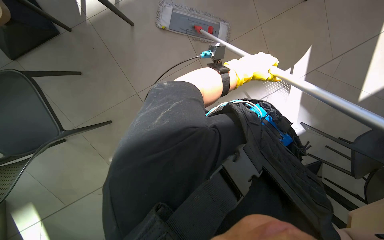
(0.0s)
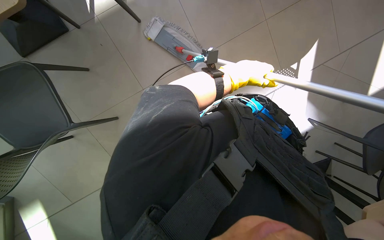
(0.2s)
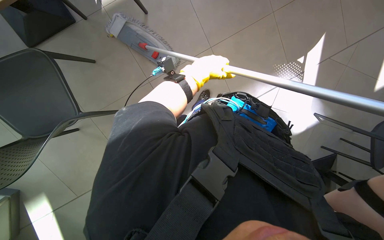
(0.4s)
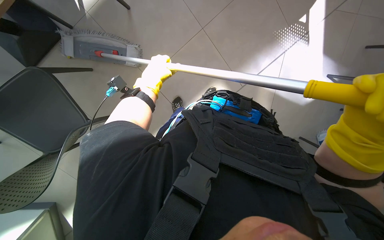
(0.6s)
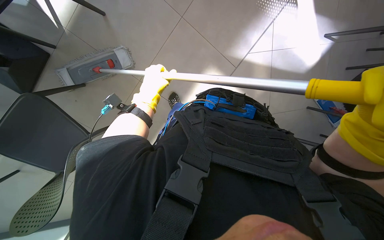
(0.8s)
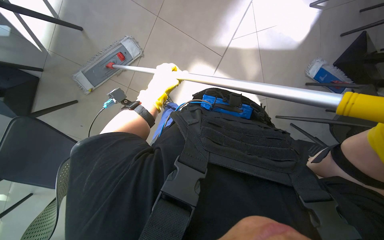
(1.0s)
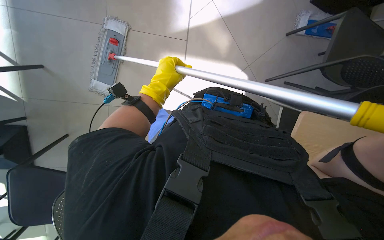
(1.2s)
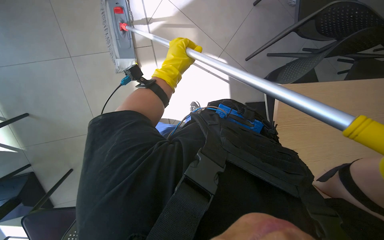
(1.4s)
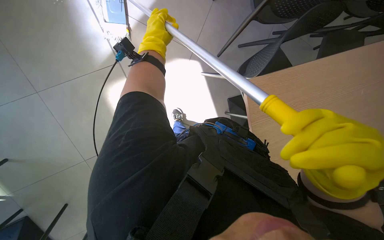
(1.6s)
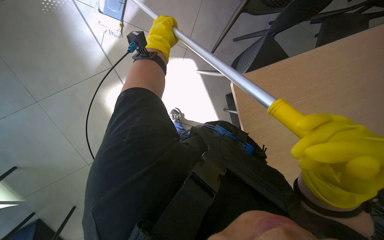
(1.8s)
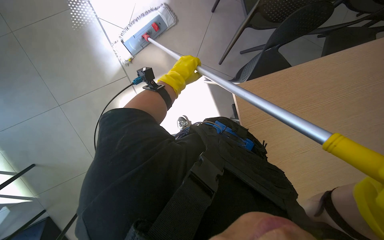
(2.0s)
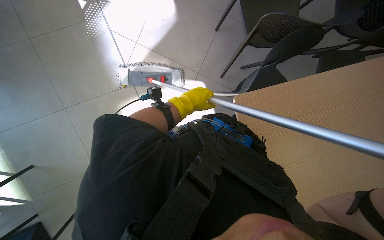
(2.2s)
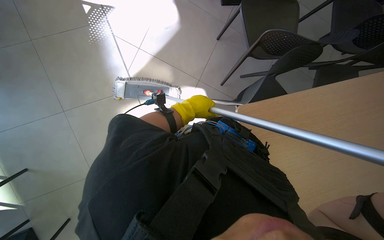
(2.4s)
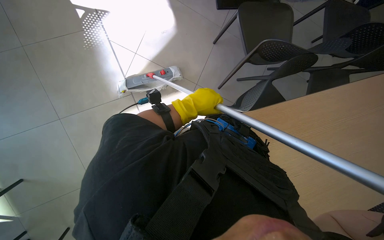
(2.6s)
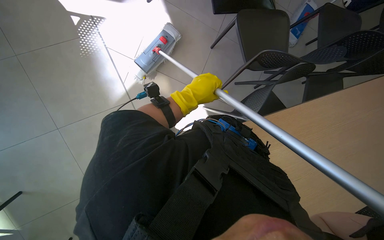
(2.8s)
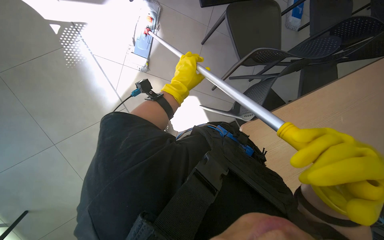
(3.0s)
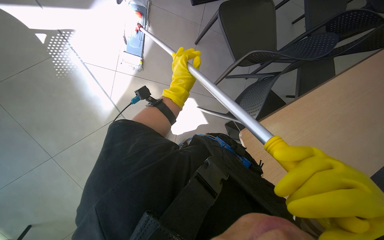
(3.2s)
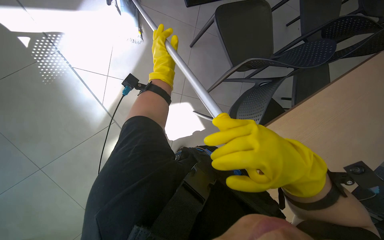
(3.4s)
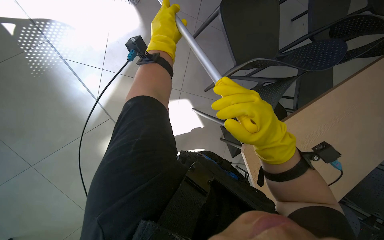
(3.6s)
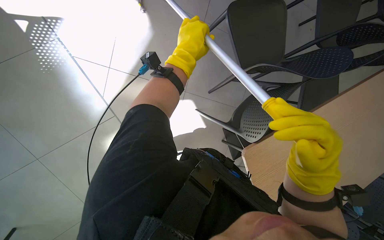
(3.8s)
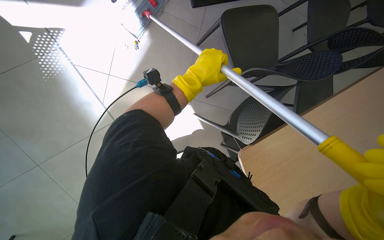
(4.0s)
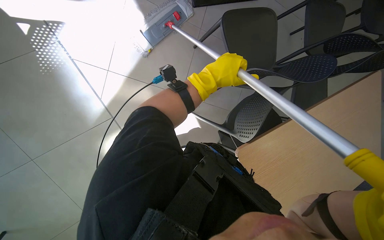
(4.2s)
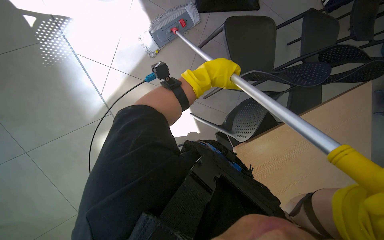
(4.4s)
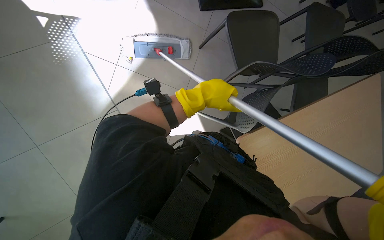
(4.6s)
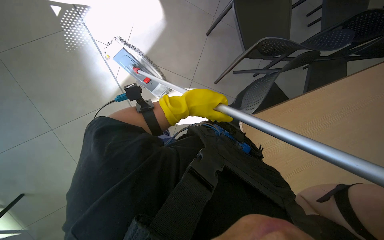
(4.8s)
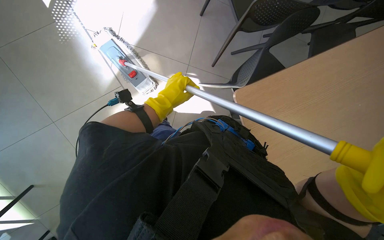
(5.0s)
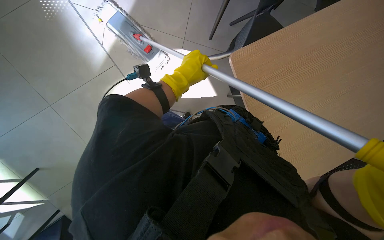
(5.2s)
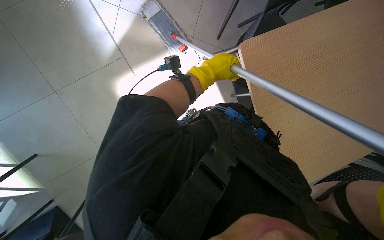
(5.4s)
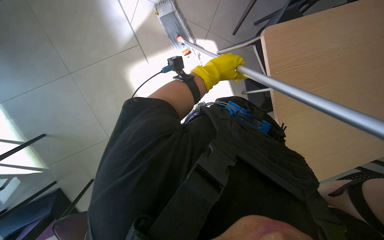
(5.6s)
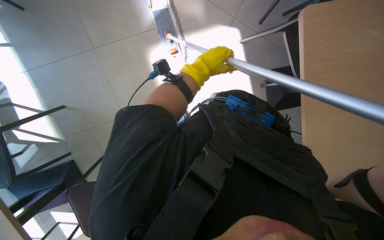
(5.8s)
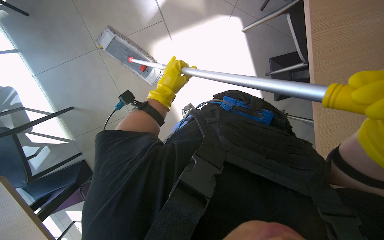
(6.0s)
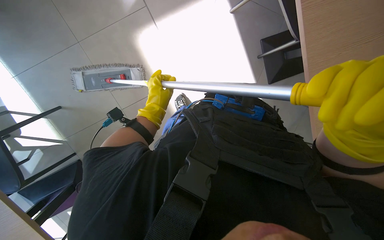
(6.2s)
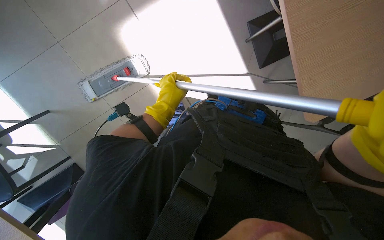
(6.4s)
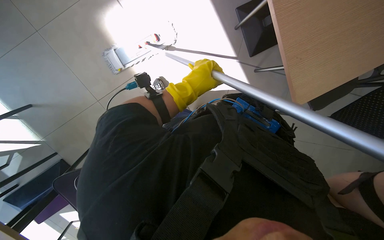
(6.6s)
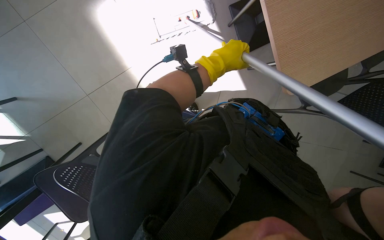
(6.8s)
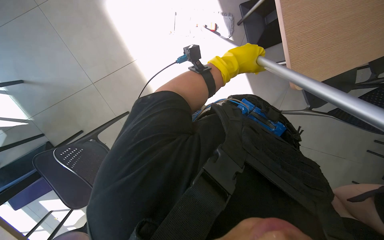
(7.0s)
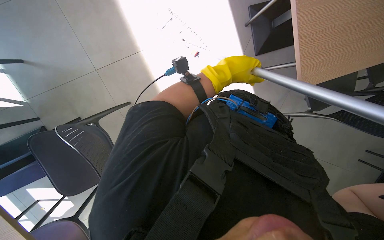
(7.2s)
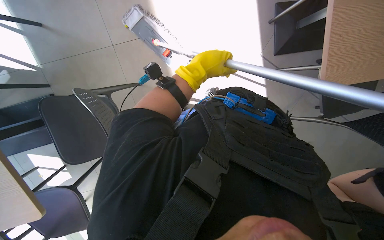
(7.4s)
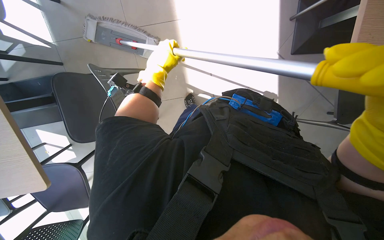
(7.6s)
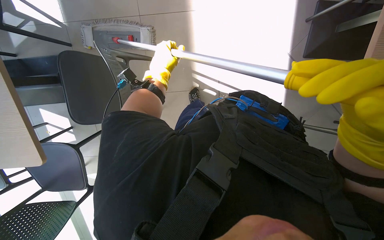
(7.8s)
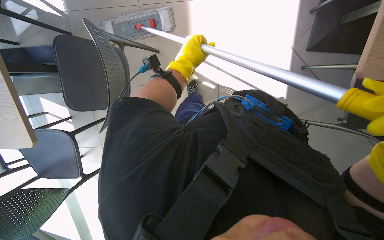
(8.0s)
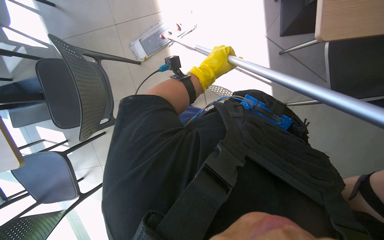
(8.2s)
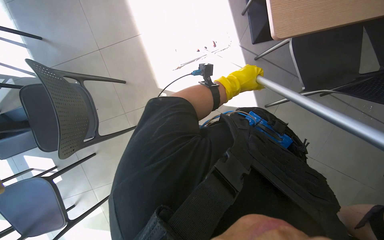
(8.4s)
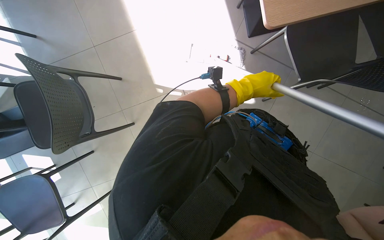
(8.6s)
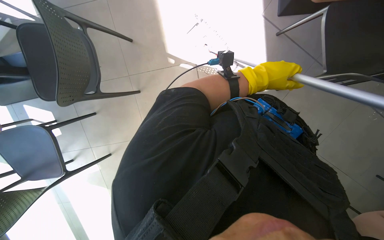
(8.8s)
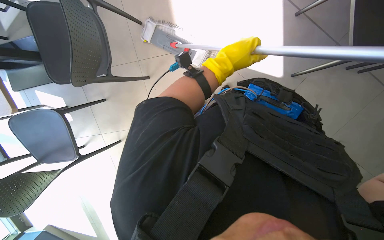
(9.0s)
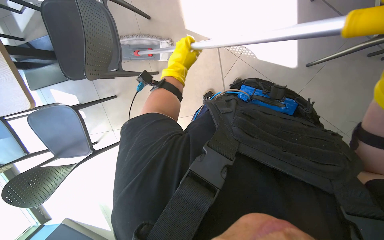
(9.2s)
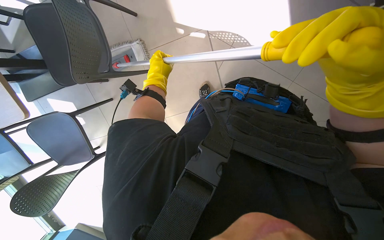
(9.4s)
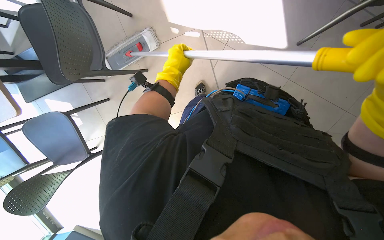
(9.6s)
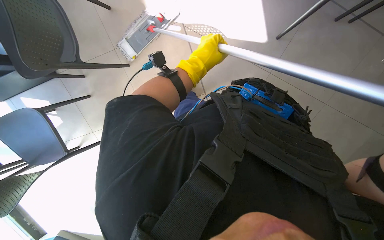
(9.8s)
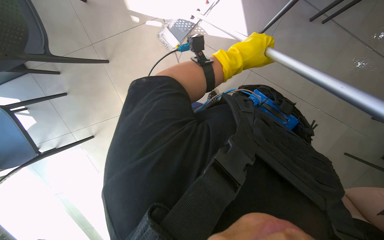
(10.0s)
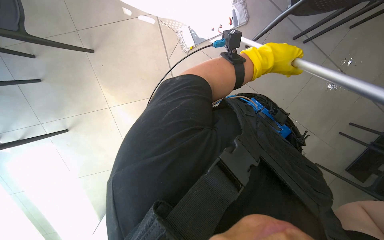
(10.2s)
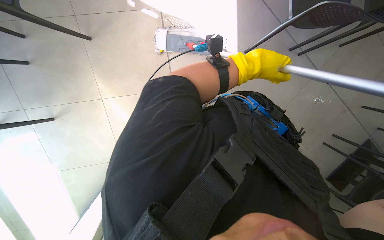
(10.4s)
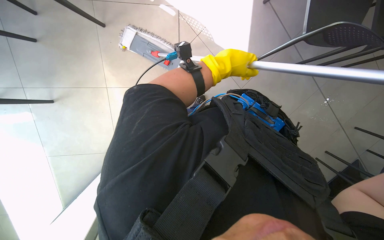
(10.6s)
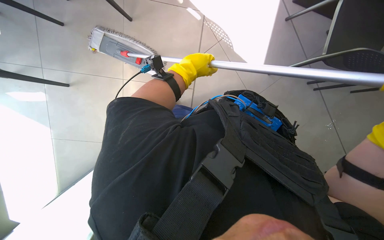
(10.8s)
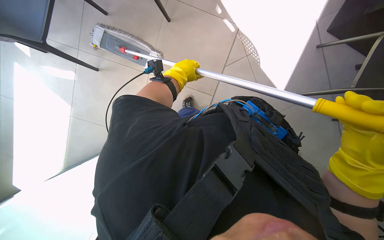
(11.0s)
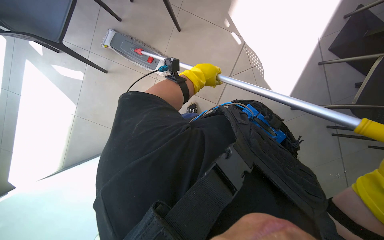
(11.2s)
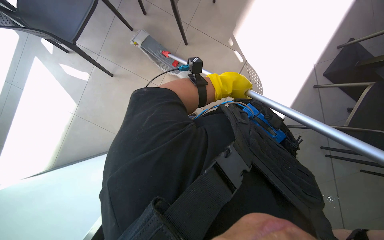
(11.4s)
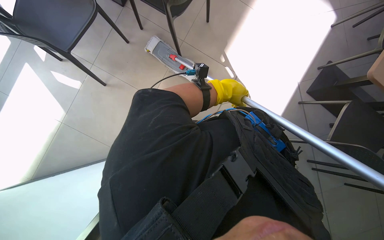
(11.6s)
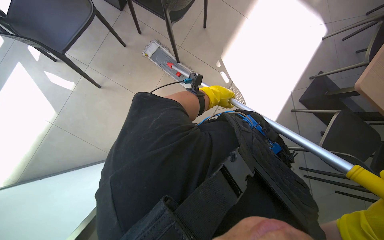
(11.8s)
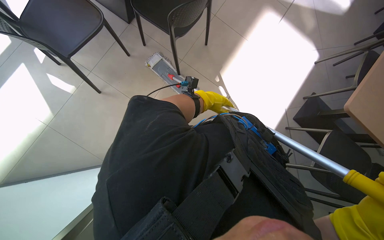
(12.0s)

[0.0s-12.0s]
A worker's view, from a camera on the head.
Job: mopping floor.
The whole recording: Mopping floor. The worker mops the floor with a flat mop, occasionally rinsing and wringing the mop head.
0.0s to 1.6s: The camera pitches downward, by about 15 degrees. The left hand travels to the left by roughly 15 cm.
4.4s to 6.0s: The camera pitches downward, by some 15 degrees. The left hand moves left and right over about 15 cm, changing direction 2 times.
6.0s to 7.6s: The left hand goes to the right and returns, approximately 25 cm each way.
7.6s to 9.0s: The left hand heads to the right, covering about 15 cm.

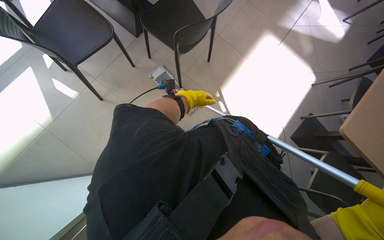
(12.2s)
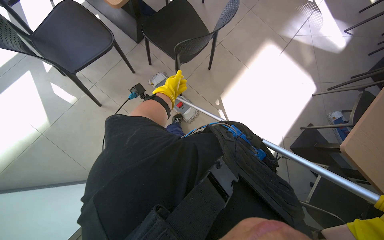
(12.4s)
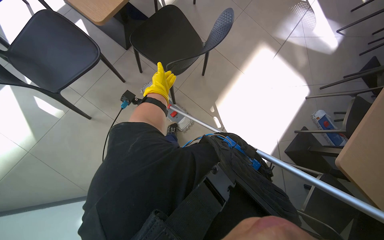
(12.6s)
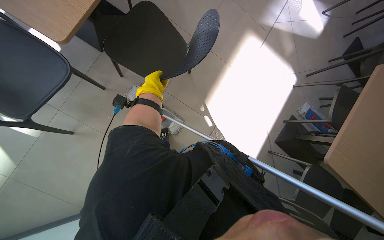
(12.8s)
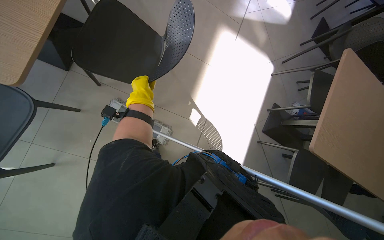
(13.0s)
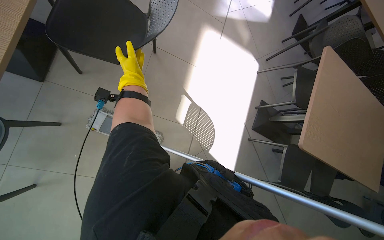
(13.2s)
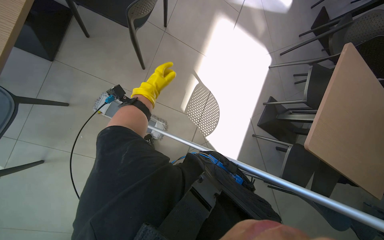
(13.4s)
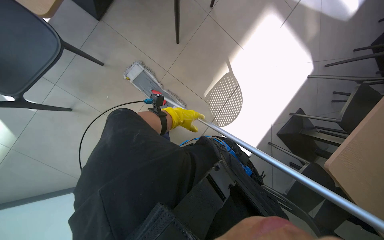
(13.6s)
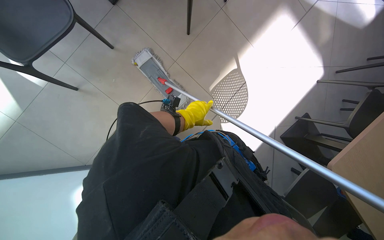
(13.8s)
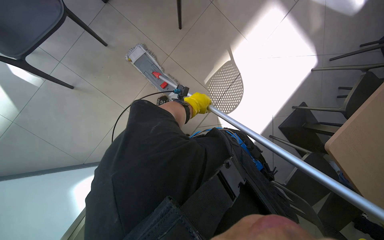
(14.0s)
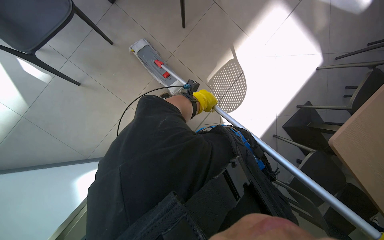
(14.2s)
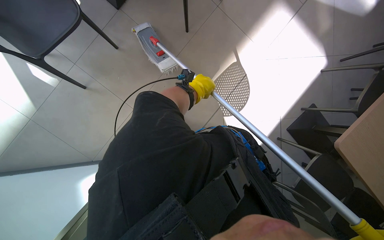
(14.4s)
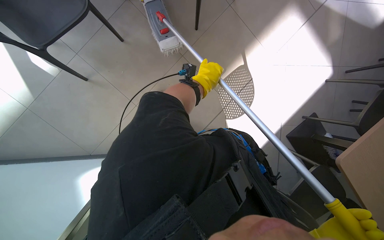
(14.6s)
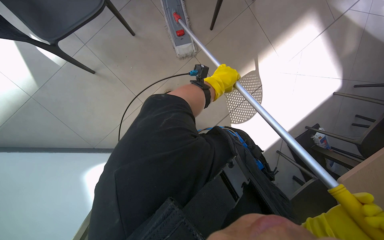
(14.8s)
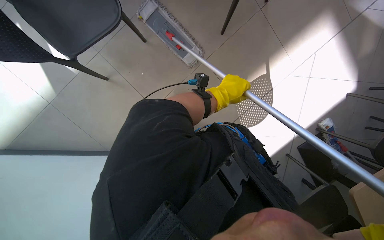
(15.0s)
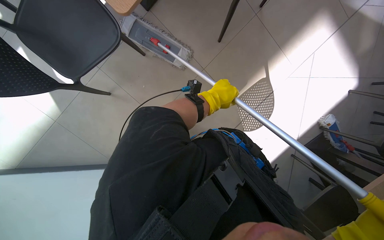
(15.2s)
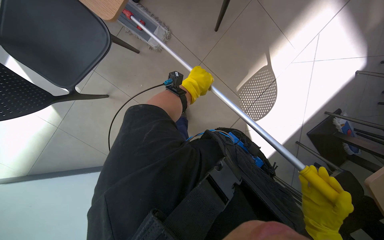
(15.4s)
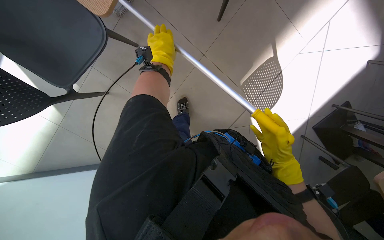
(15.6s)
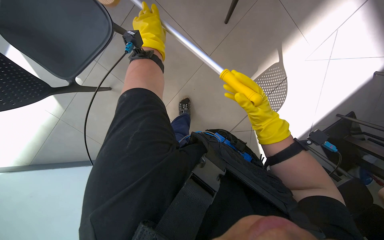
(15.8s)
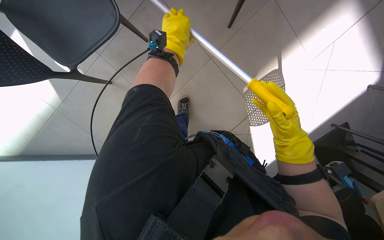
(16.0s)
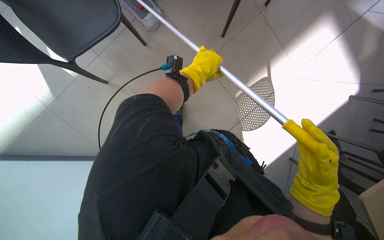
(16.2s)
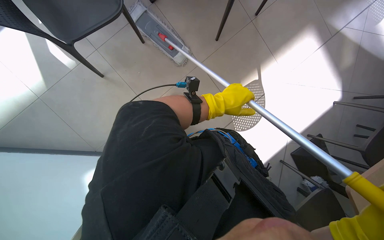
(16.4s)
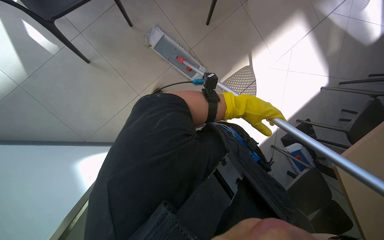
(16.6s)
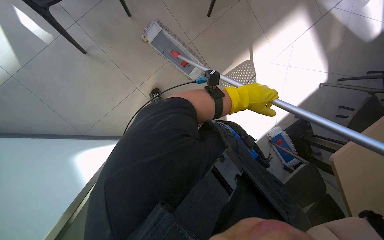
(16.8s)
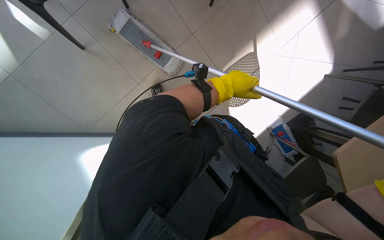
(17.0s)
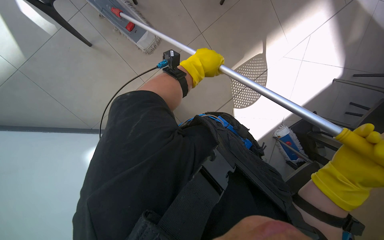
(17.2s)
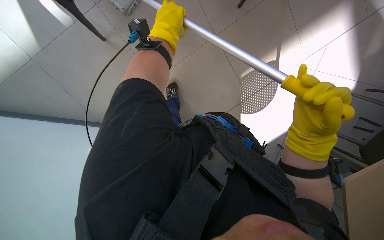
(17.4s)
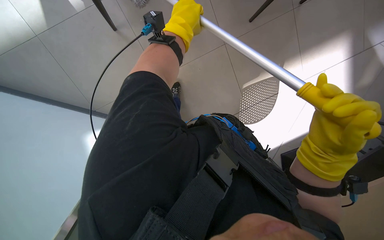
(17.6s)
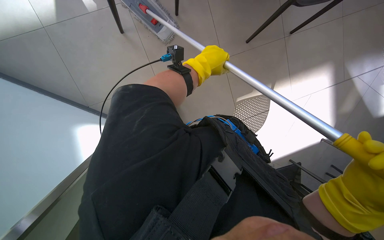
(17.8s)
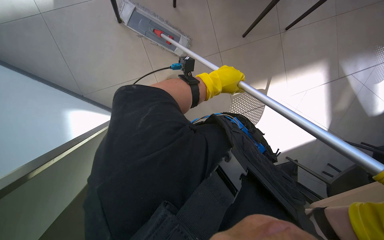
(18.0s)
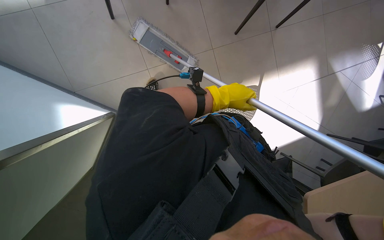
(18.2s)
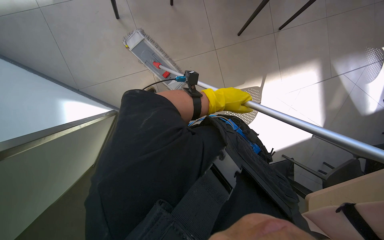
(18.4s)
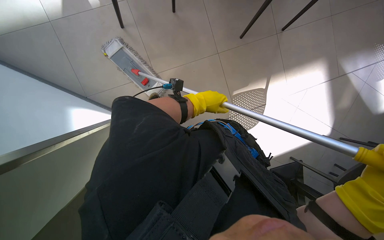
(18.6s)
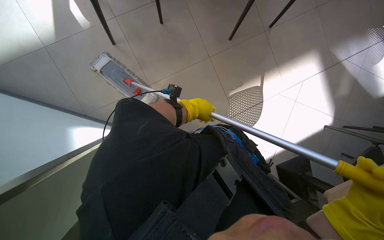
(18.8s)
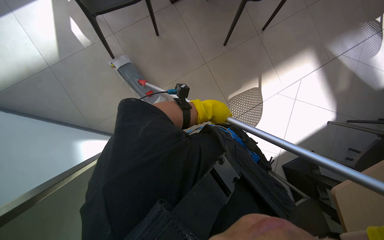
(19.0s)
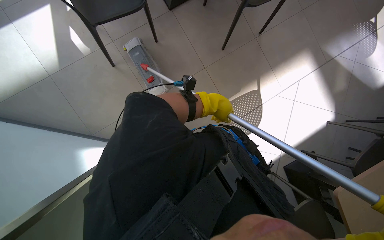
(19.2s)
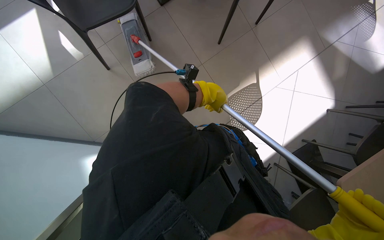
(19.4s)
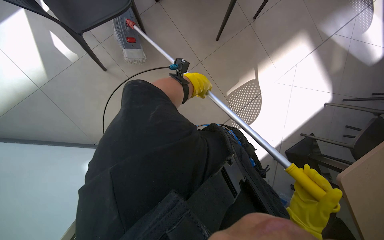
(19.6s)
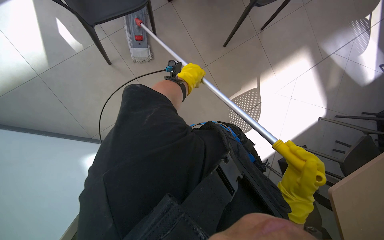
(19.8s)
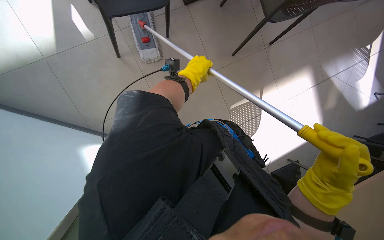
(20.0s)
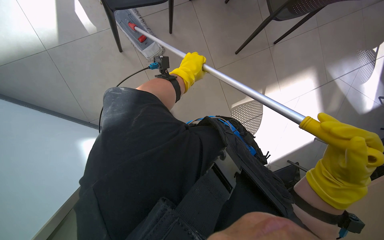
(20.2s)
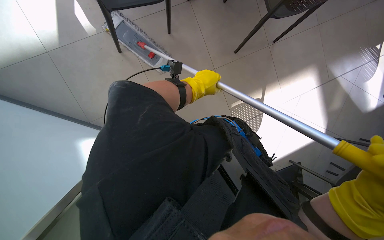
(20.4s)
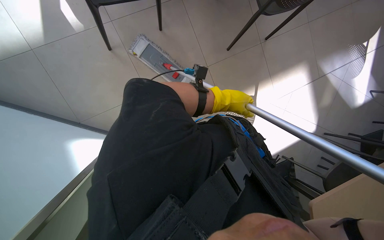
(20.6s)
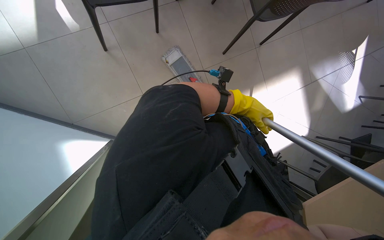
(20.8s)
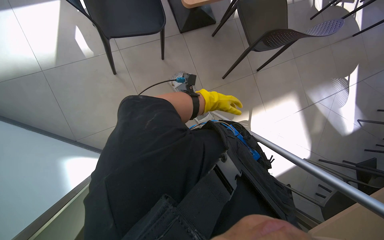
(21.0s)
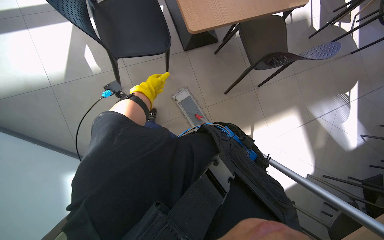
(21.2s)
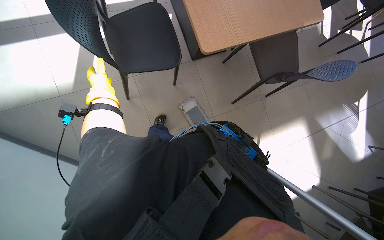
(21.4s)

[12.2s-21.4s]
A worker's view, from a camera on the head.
Job: mopping floor.
The whole recording: Mopping floor. The worker mops the floor with a flat mop, occasionally rinsing and wringing the mop head.
12.2s to 13.8s: The camera pitches downward, by roughly 15 degrees.
15.2s to 16.8s: The left hand travels to the left and back again, about 15 cm each way.
16.8s to 18.4s: The left hand travels to the left and back again, some 15 cm each way.
18.4s to 19.8s: The left hand goes left and right, approximately 15 cm each way, reversing 2 times.
19.8s to 21.4s: The view tips upward by approximately 15 degrees.
